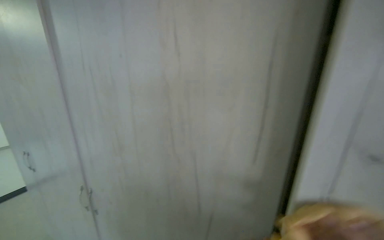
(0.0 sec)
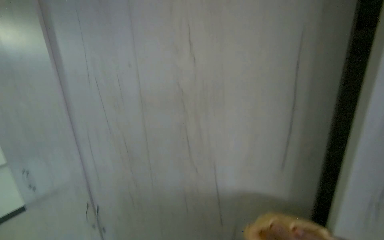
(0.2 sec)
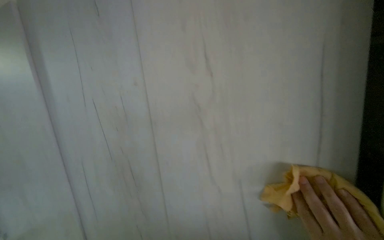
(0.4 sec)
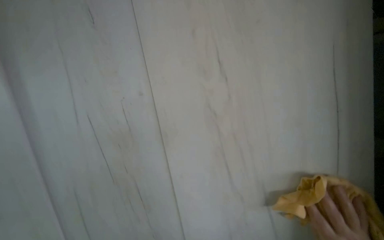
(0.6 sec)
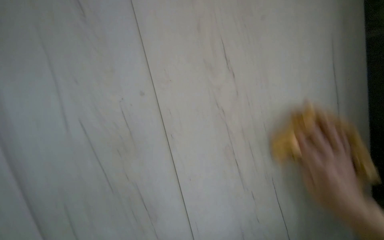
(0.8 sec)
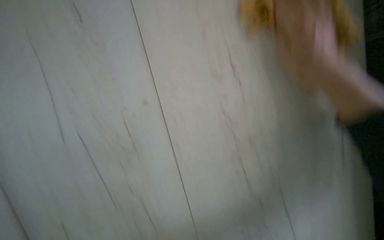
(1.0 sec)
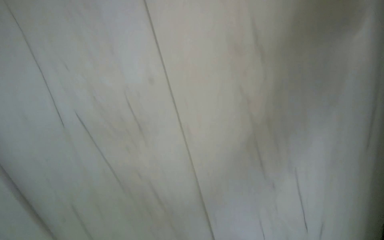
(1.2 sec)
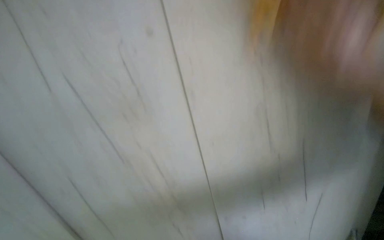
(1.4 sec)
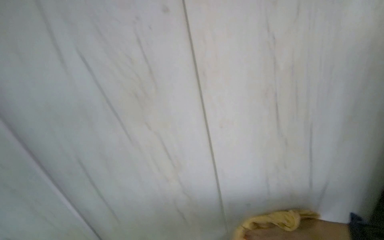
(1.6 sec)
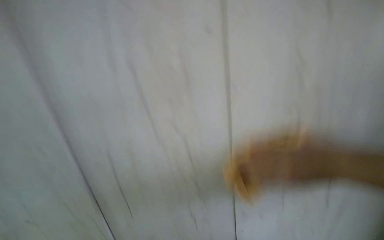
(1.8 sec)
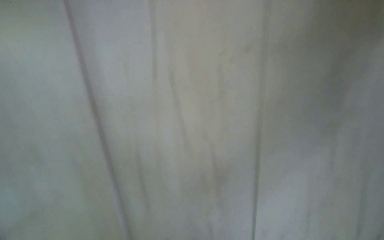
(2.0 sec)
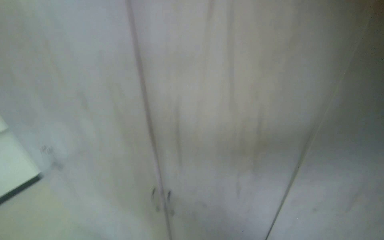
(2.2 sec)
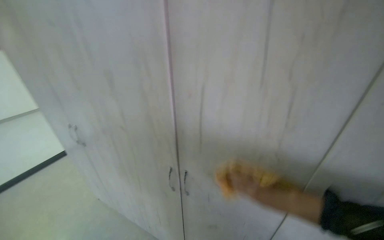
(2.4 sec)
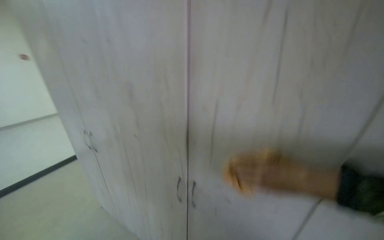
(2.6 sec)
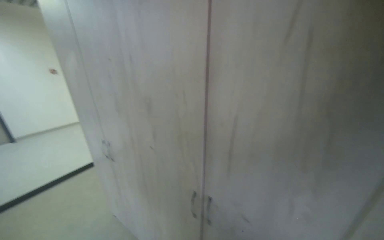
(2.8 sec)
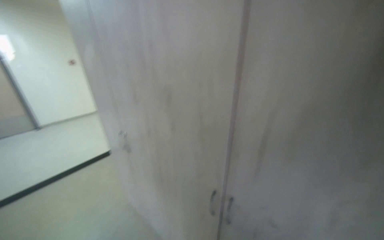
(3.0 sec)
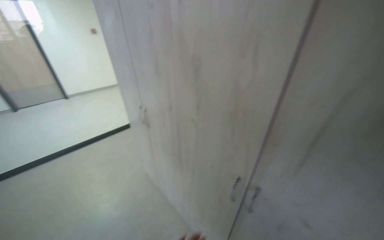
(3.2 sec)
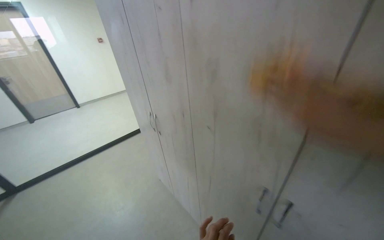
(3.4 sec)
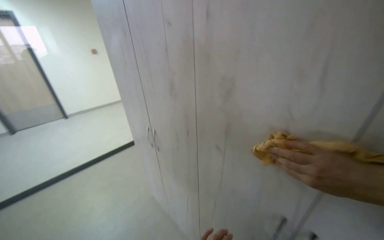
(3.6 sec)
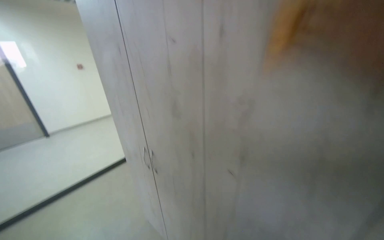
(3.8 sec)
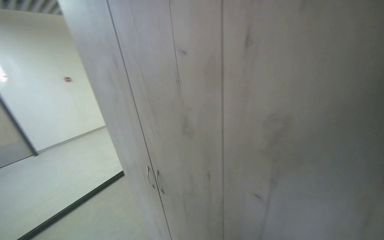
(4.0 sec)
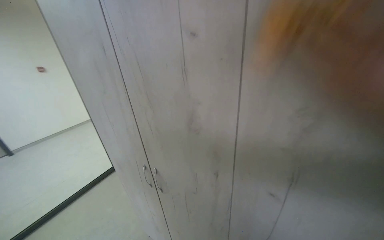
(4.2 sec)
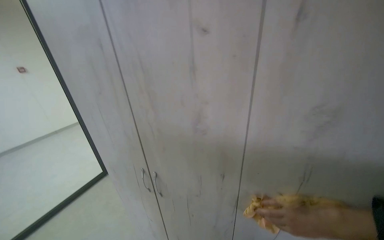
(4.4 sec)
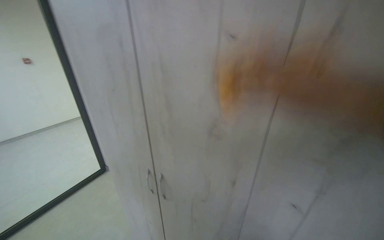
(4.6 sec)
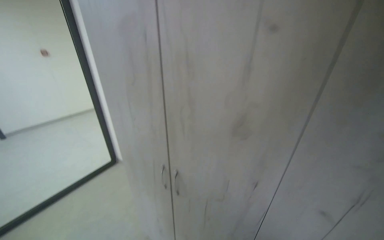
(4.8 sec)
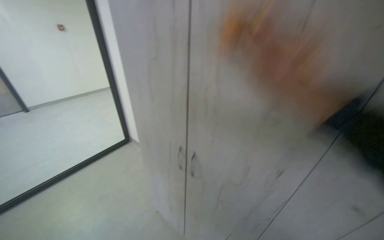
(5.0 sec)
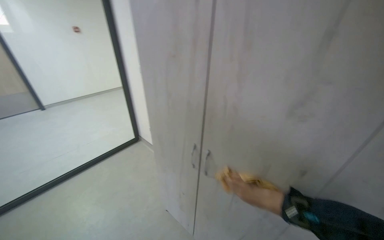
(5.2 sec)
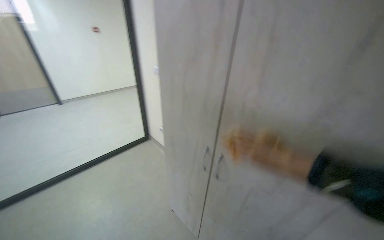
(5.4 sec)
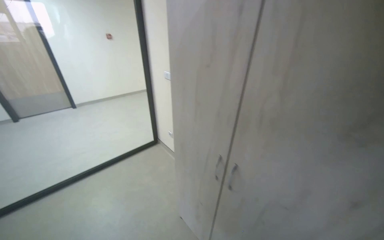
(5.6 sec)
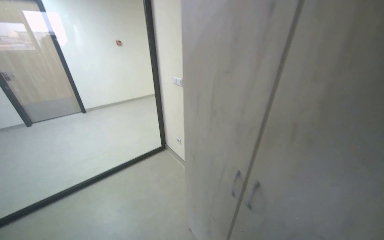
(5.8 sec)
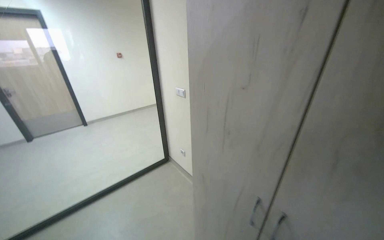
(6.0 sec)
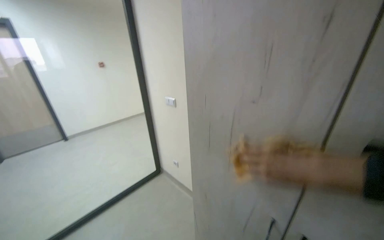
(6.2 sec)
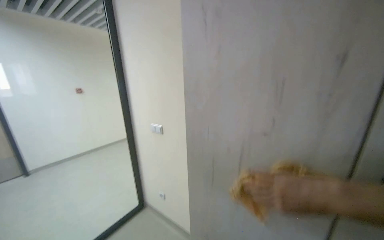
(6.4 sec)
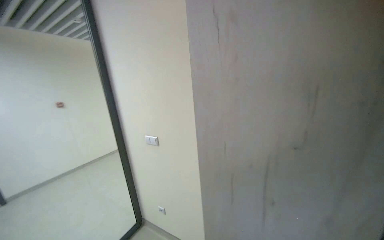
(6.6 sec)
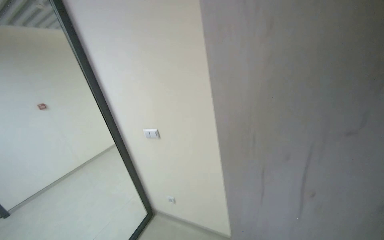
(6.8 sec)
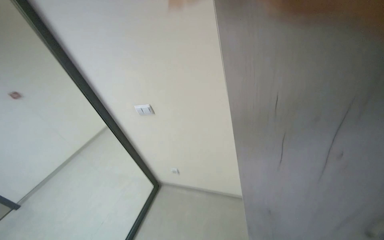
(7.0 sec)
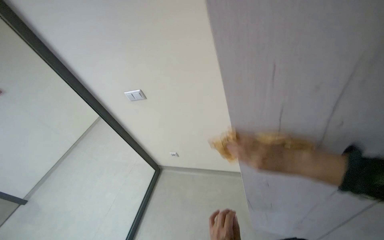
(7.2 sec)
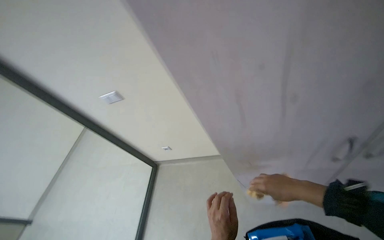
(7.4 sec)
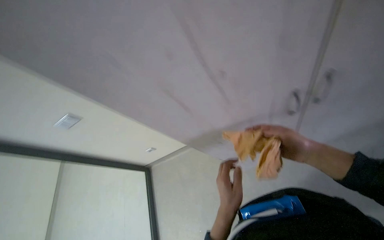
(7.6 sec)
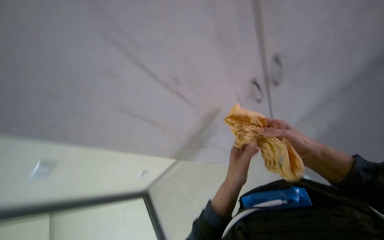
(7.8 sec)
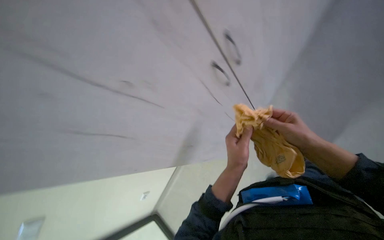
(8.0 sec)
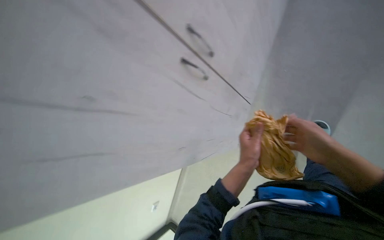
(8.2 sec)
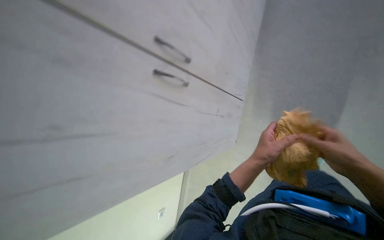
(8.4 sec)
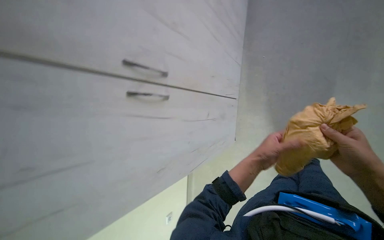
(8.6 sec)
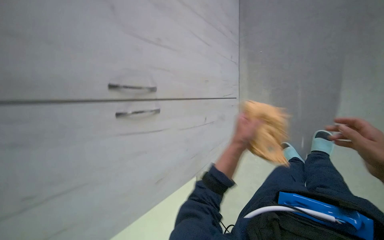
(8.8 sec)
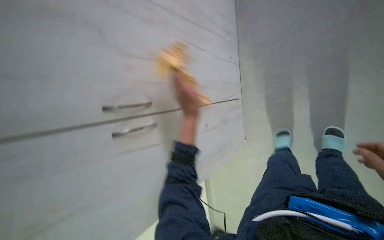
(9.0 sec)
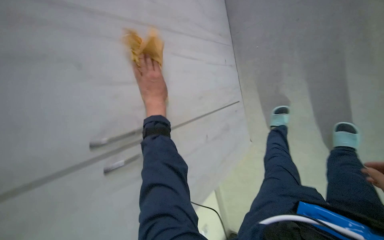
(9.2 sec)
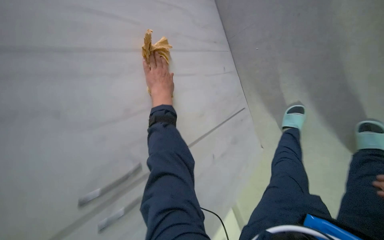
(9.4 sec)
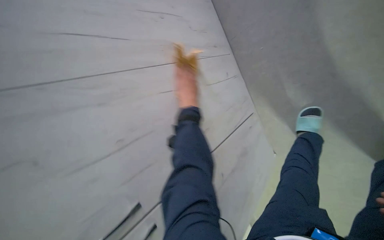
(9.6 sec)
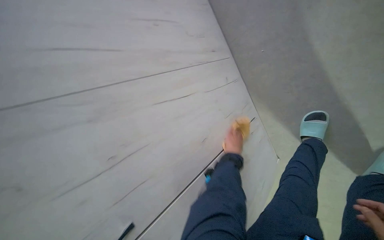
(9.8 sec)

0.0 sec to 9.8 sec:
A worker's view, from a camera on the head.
Job: organizing items.
The whole recording: Cleaning and organizing kitchen cabinet. The worker cleans and organizes items, shelves, and the exterior of the kitchen cabinet.
0.0 sec to 1.4 sec: The head rotates about 25 degrees to the right.
1.4 sec to 2.8 sec: The head rotates approximately 35 degrees to the left.
2.8 sec to 4.2 sec: The head travels some 60 cm.
4.2 sec to 5.6 sec: The head rotates about 20 degrees to the left.
5.6 sec to 7.0 sec: The camera travels approximately 50 cm. The wearer's head swings roughly 30 degrees to the right.
7.0 sec to 8.4 sec: The wearer looks approximately 45 degrees further to the right. The camera pitches downward, by some 20 degrees.
8.4 sec to 9.8 sec: Everything in view rotates some 25 degrees counterclockwise. The left hand shifts roughly 50 cm farther from the camera, and reaches roughly 25 cm to the left, then returns.

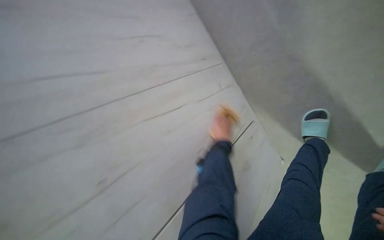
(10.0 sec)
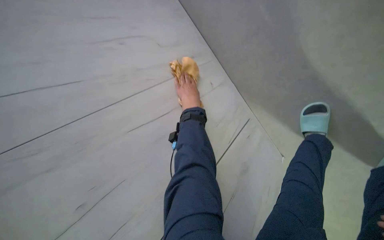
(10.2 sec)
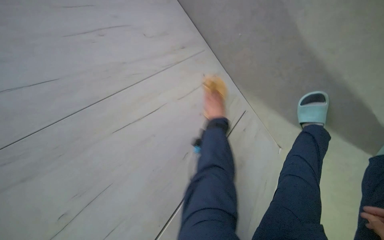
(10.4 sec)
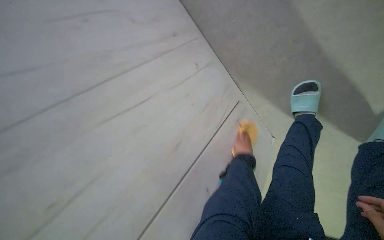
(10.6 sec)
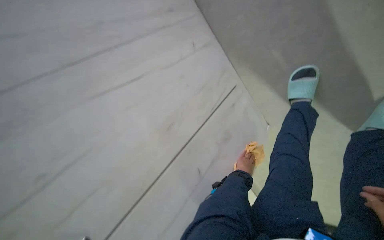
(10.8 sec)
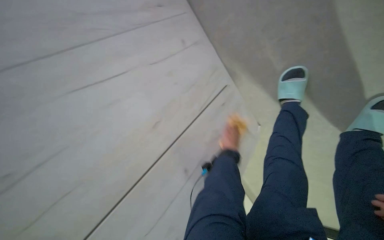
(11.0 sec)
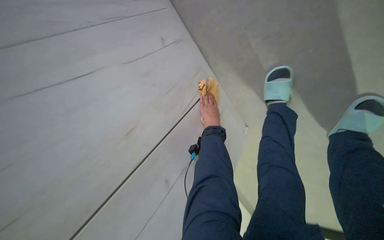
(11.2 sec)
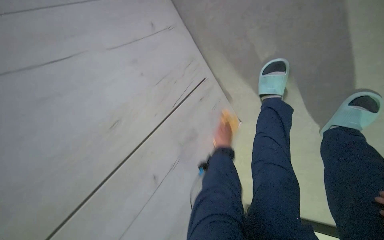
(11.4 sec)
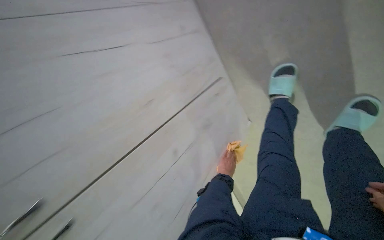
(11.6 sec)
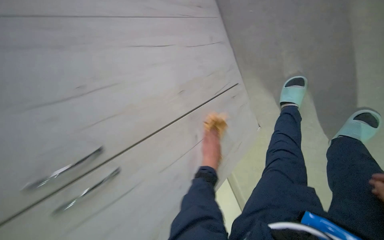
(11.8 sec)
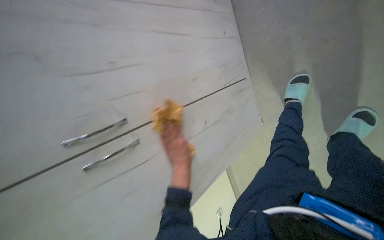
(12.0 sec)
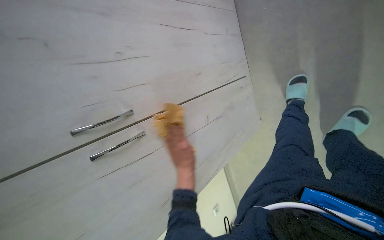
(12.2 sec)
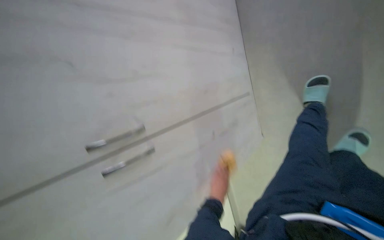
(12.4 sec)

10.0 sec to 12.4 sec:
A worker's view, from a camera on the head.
Job: organizing items.
The whole recording: Cleaning and organizing kitchen cabinet. The worker cleans and organizes items, shelves, and the exterior of the kitchen cabinet.
10.0 sec to 11.2 sec: The left hand swings up and down the picture, some 30 cm each way, with 2 reversals.

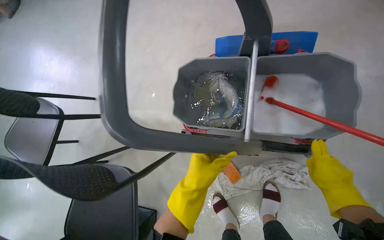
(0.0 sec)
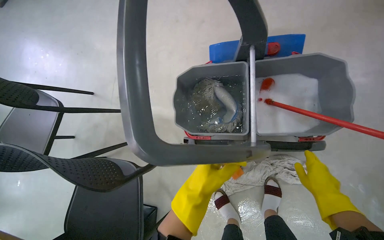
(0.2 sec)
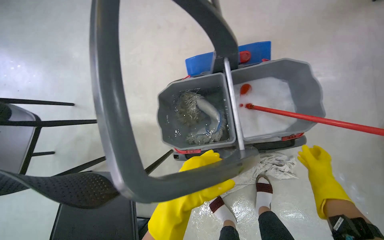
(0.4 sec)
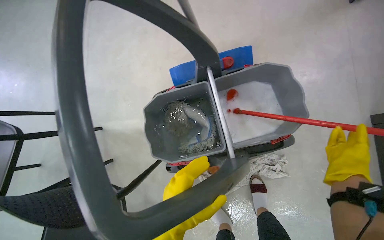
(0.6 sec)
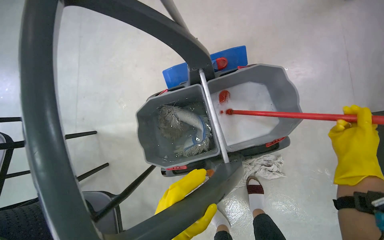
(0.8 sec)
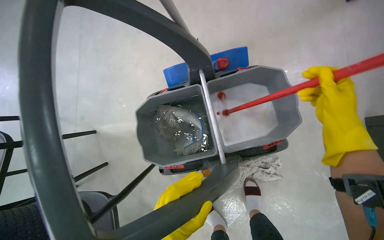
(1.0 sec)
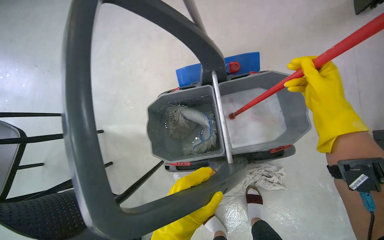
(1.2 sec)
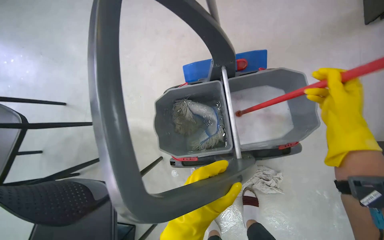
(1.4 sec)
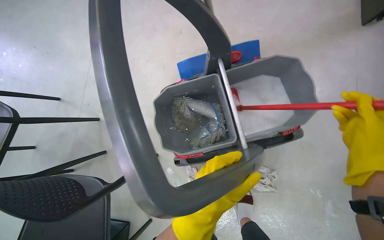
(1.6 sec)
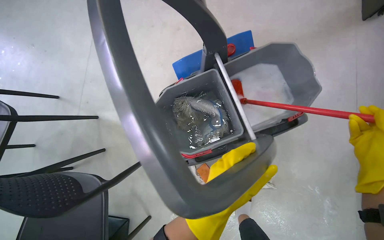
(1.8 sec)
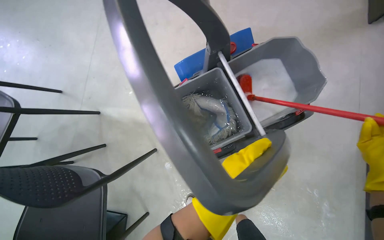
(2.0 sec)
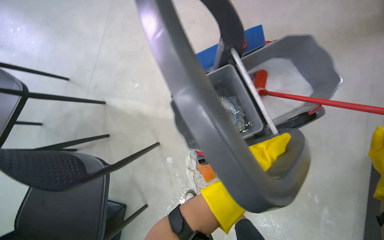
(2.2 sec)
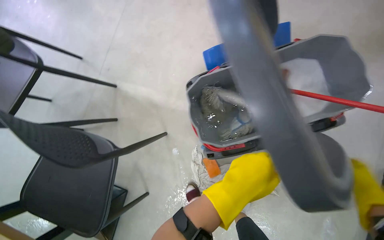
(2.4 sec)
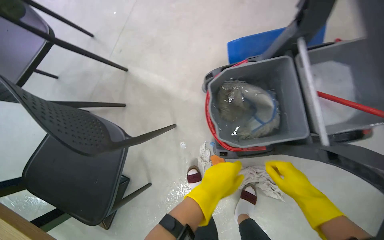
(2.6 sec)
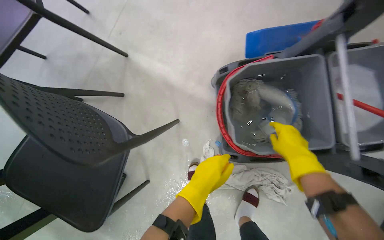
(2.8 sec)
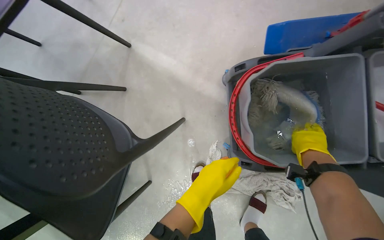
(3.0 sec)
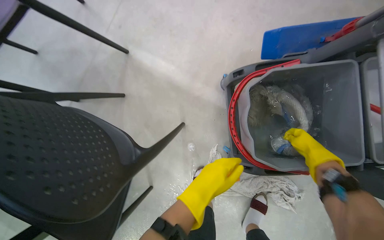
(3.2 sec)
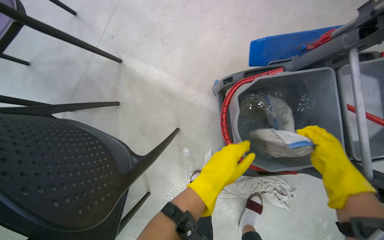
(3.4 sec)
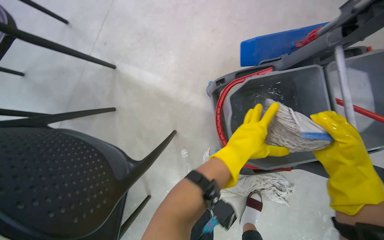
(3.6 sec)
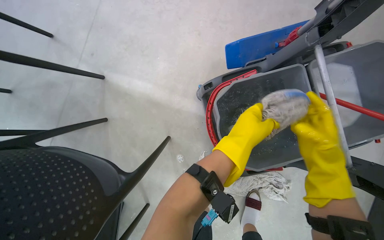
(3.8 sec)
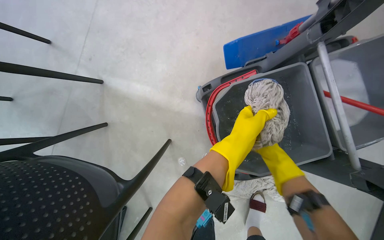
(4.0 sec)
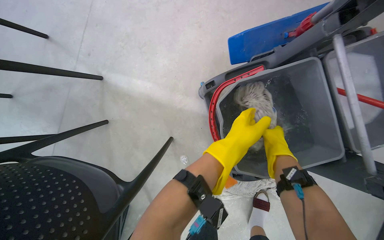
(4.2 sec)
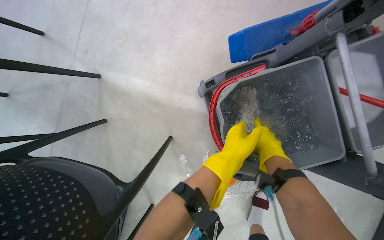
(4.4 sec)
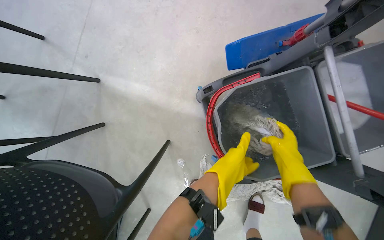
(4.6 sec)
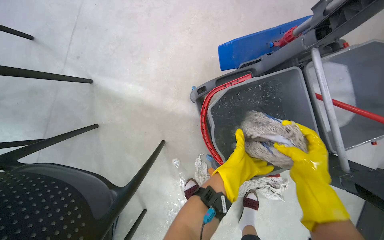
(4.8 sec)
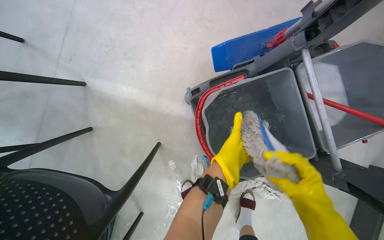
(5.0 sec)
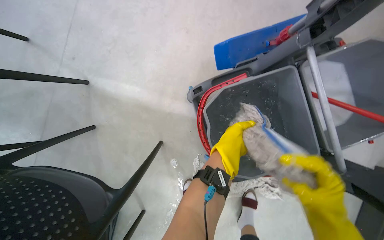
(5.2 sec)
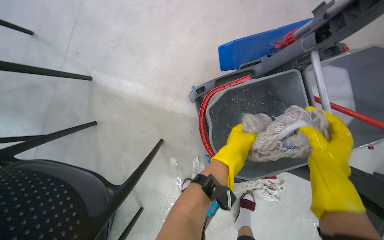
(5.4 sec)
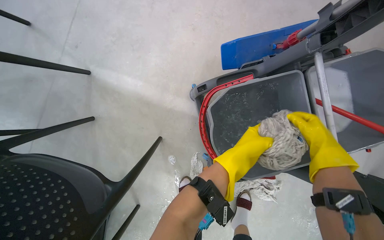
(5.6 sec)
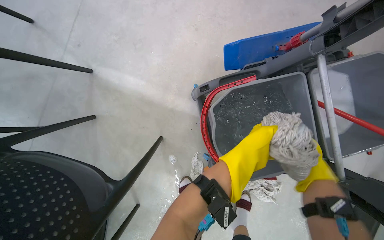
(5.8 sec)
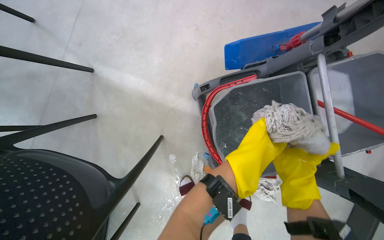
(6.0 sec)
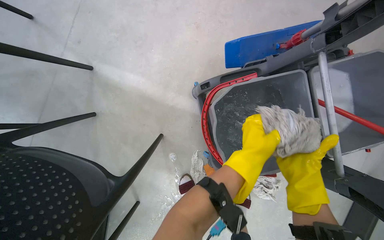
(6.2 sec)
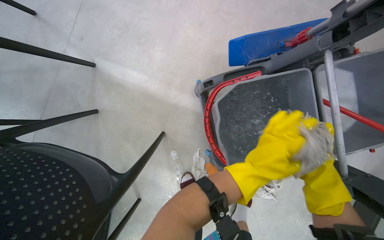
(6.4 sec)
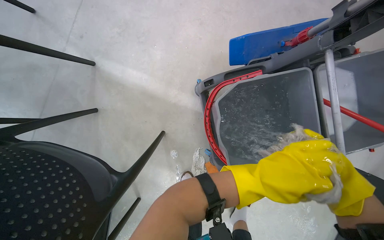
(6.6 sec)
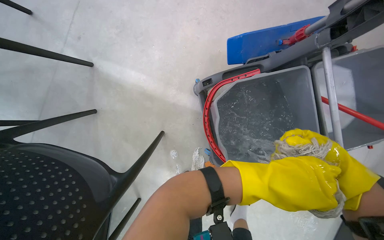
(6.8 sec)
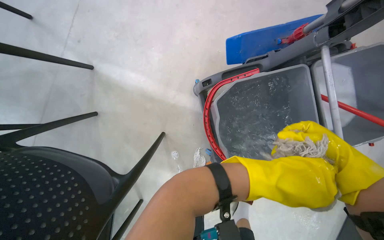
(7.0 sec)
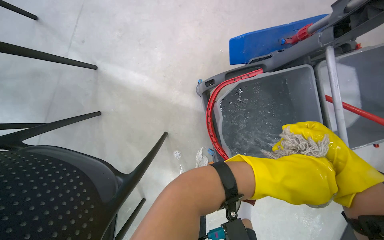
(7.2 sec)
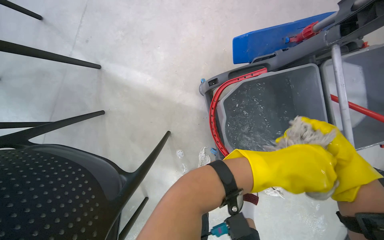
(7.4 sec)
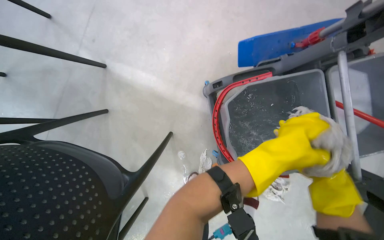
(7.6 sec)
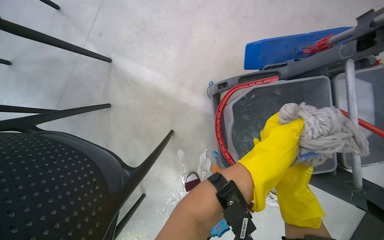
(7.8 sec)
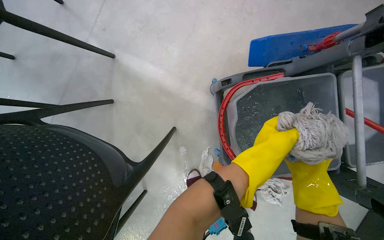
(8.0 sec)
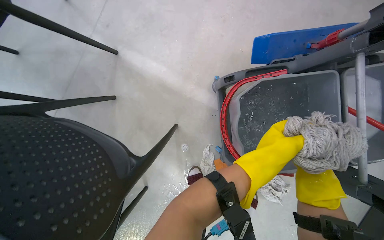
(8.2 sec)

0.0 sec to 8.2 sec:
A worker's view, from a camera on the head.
Job: mopping floor.
The whole recording: Mopping the floor. The worker mops the floor, wringing out the mop head into the bucket and over the floor.
0.0 sec to 1.6 sec: The right hand moves up the picture, approximately 15 cm.
1.6 sec to 3.2 sec: The wearer looks some 15 degrees further downward. The left hand travels farther from the camera by approximately 25 cm.
3.2 sec to 5.0 sec: The left hand moves up the picture and to the right, roughly 20 cm. The right hand goes nearer and farther, about 20 cm each way, reversing 2 times.
5.0 sec to 6.6 sec: The left hand travels to the right and down the picture by roughly 25 cm.
